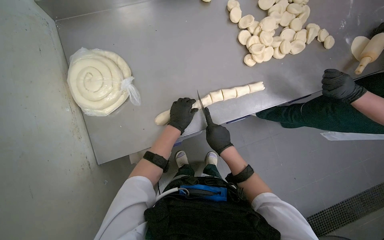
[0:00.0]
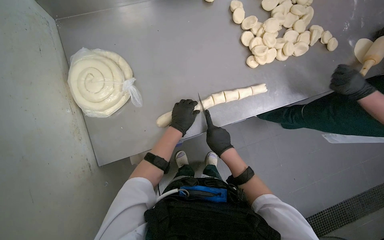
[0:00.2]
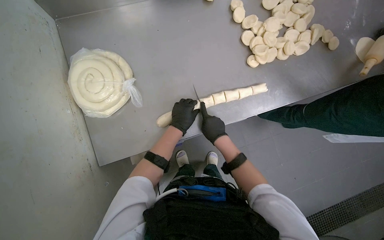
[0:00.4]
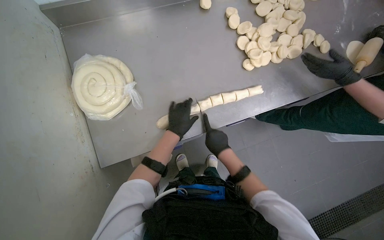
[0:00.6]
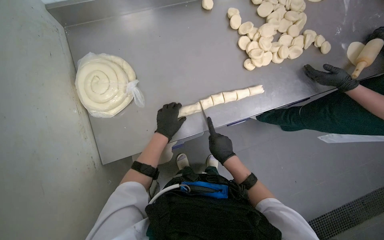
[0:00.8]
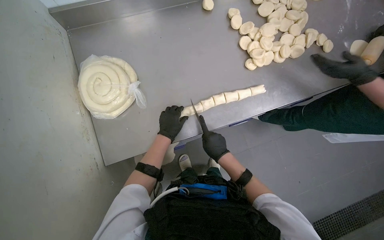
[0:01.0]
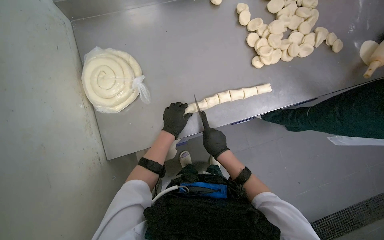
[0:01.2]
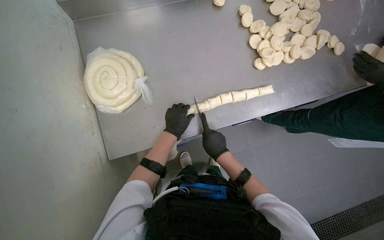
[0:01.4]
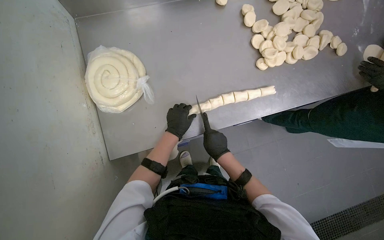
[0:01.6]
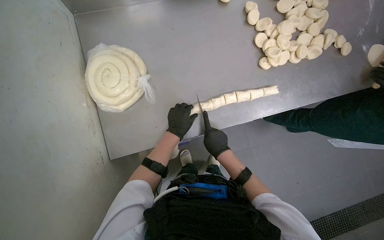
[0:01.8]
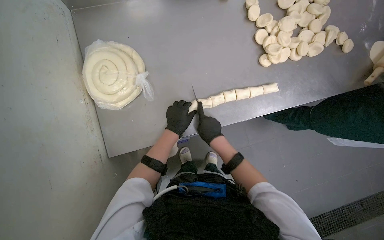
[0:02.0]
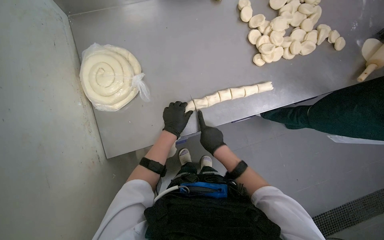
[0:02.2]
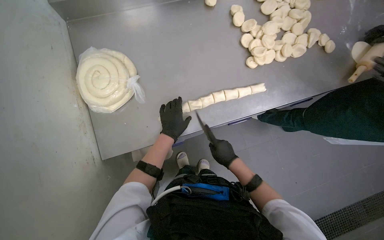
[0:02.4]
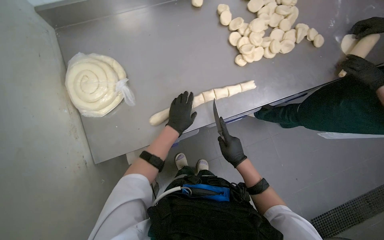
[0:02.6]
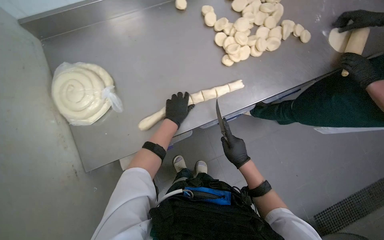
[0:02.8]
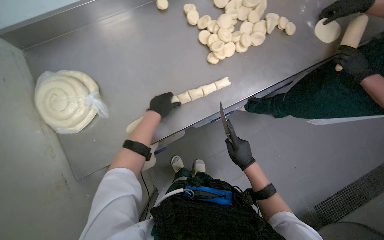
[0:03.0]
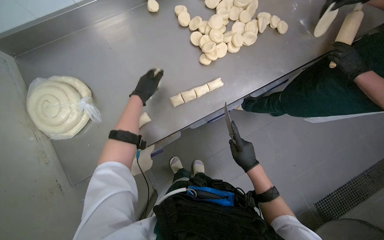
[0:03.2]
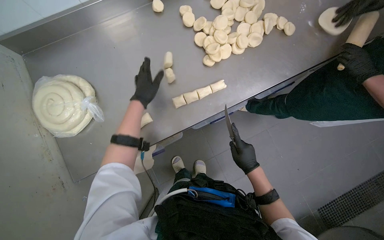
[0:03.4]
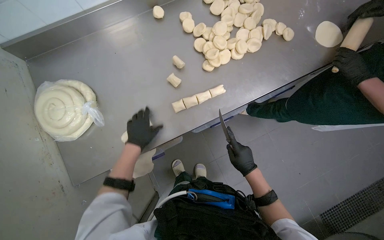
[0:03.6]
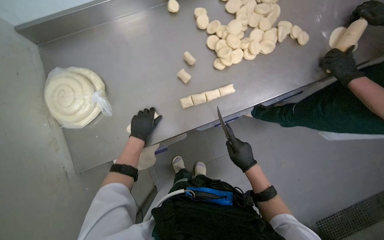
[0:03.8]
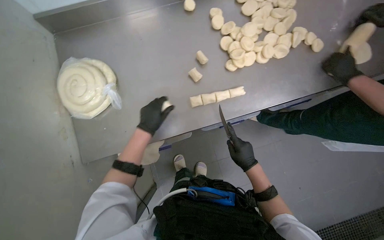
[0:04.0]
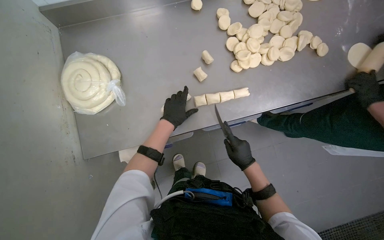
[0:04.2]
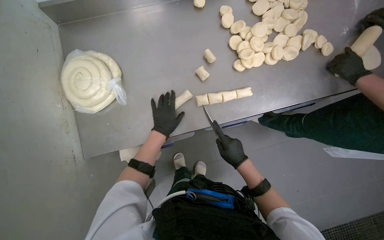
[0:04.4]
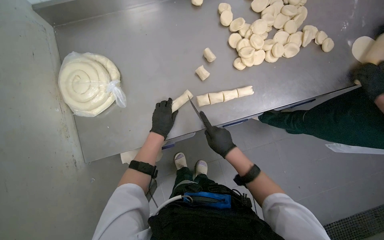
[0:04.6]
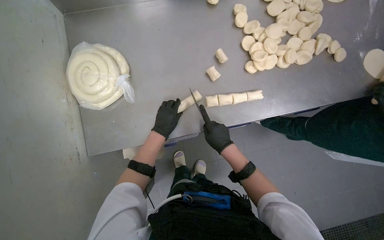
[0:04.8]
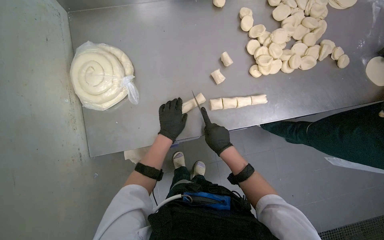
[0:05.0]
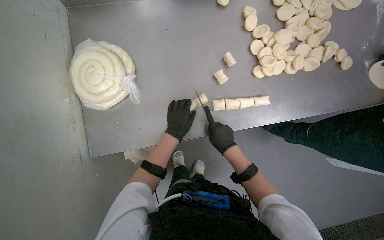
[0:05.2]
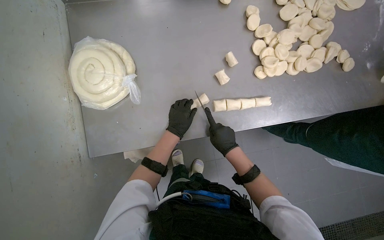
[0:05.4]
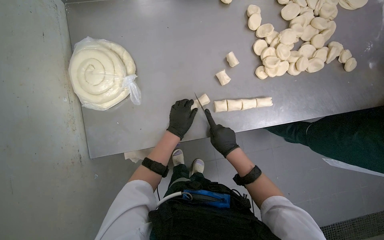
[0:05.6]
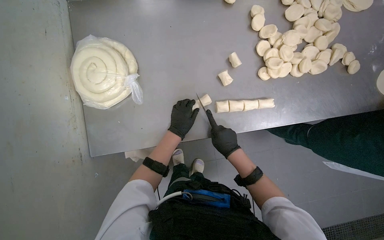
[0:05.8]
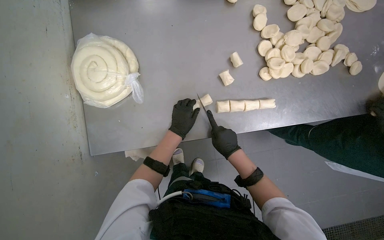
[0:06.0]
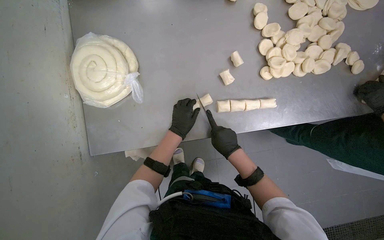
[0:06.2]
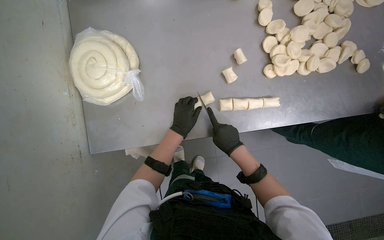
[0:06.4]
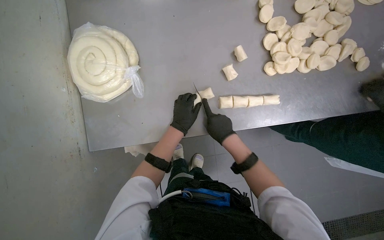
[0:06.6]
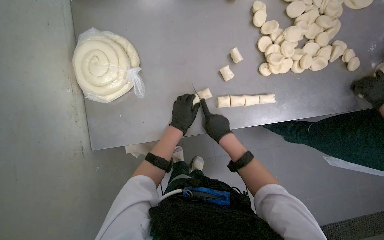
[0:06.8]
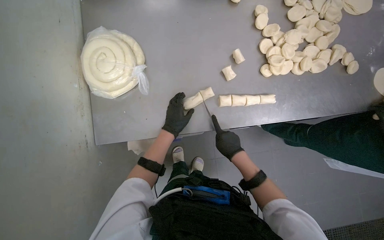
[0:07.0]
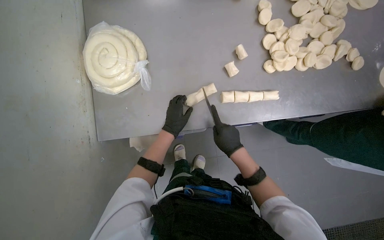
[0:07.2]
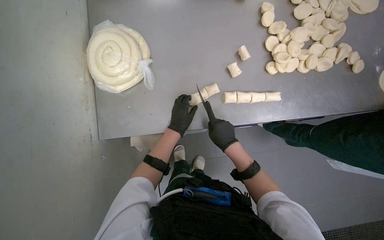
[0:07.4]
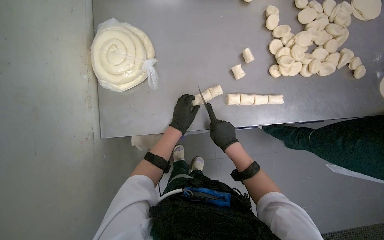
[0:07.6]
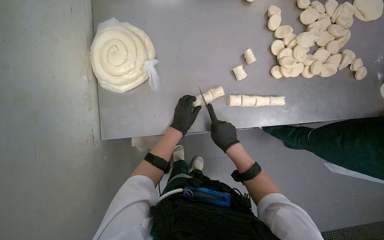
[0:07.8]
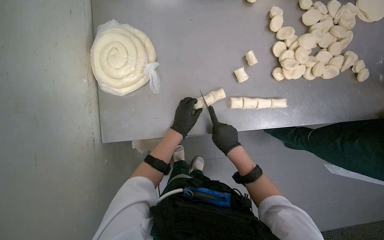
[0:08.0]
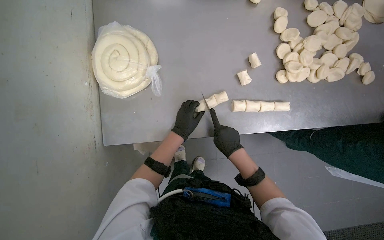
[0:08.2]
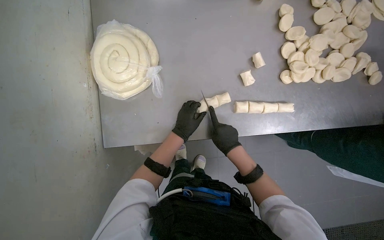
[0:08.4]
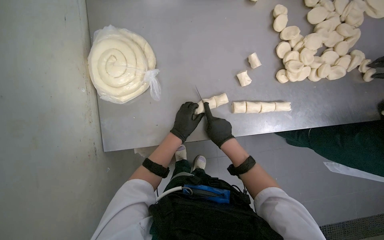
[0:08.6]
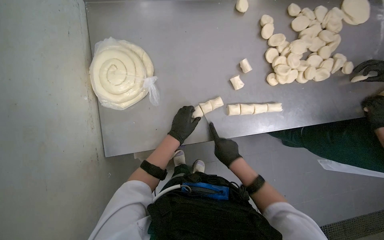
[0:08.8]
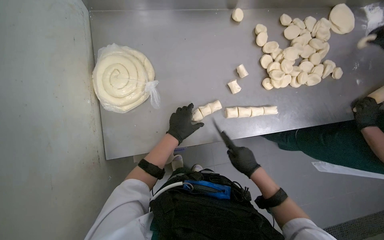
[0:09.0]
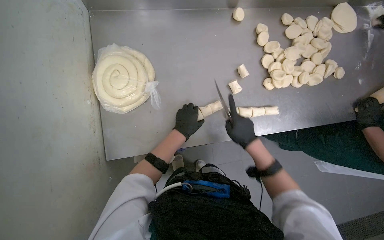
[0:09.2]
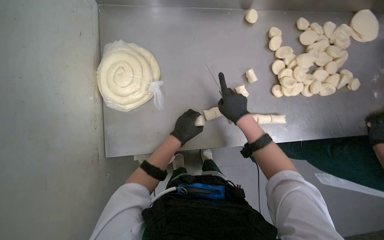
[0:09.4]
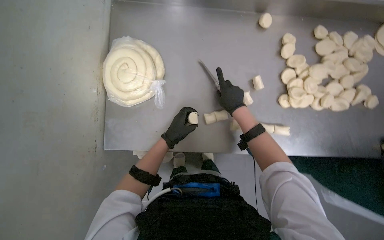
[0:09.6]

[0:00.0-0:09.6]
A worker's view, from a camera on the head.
Job: preparing food.
The whole recording: Cutting dough into pieces. The worker uses a knife to cut the long dough rope into smaller pieces.
0:00.0 to 0:01.6: The hands are busy where they are.
0:01.6 to 0:03.2: The left hand shifts approximately 15 cm up the picture. Meanwhile the right hand travels to the right by about 25 cm.
0:03.2 to 0:04.8: The left hand goes about 10 cm down the picture. Meanwhile the right hand travels to the left and up the picture by approximately 20 cm.
0:04.8 to 0:08.0: The hands work in one place, with small movements.
0:08.0 to 0:09.6: The right hand goes roughly 25 cm up the picture.

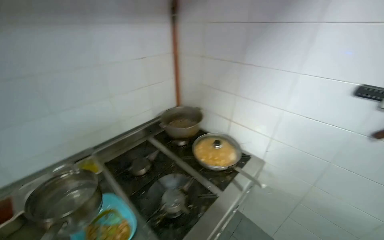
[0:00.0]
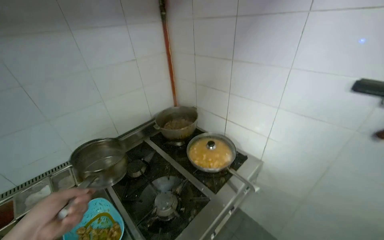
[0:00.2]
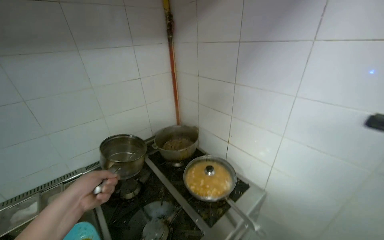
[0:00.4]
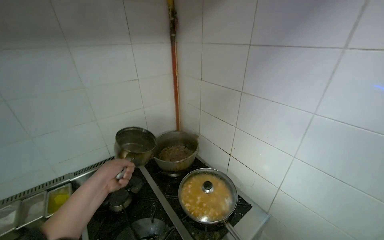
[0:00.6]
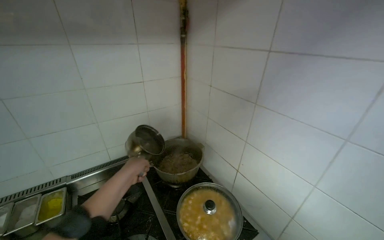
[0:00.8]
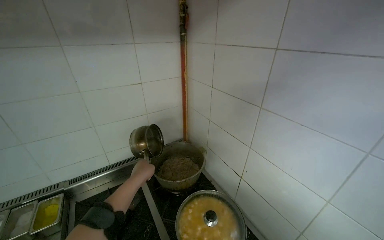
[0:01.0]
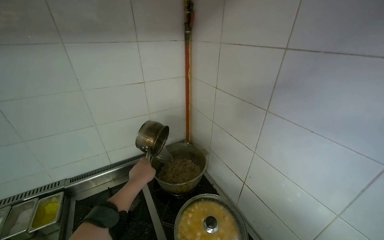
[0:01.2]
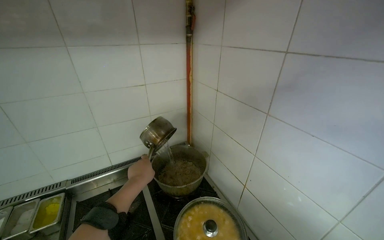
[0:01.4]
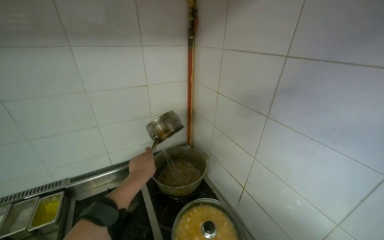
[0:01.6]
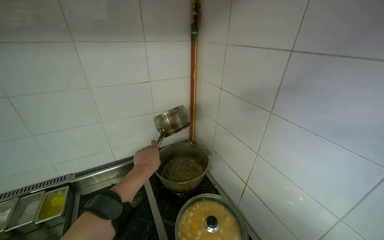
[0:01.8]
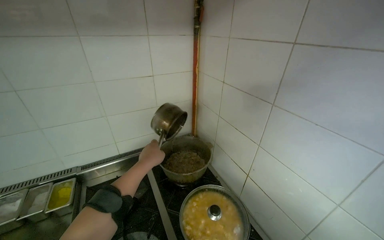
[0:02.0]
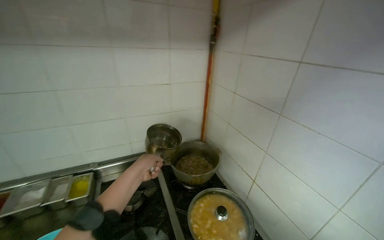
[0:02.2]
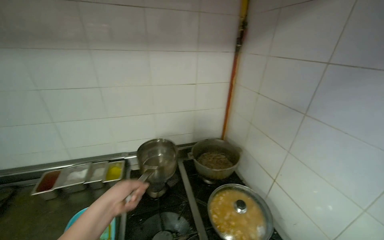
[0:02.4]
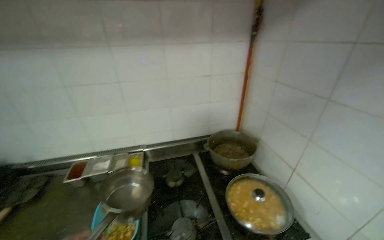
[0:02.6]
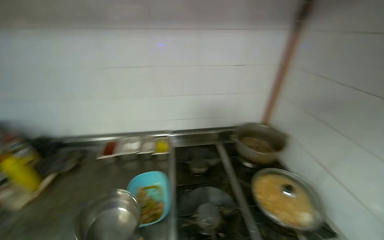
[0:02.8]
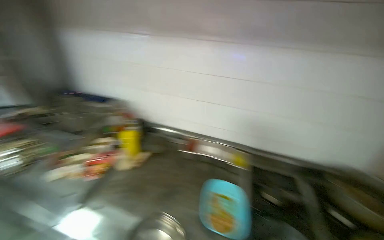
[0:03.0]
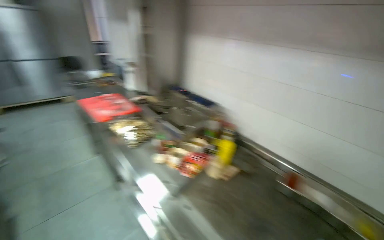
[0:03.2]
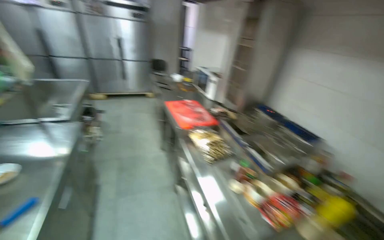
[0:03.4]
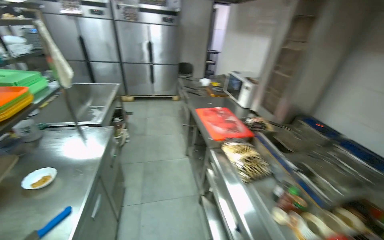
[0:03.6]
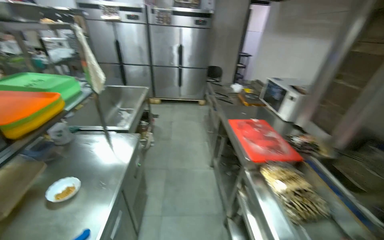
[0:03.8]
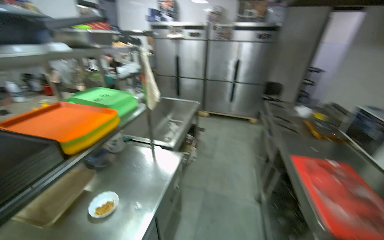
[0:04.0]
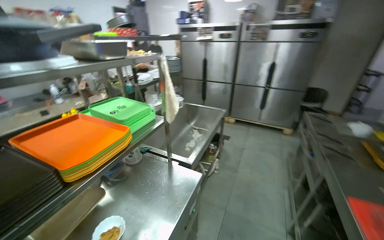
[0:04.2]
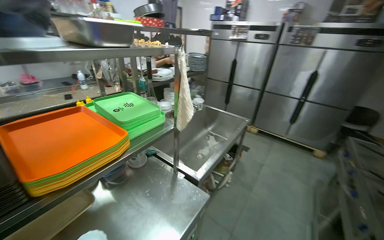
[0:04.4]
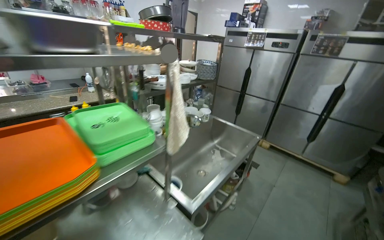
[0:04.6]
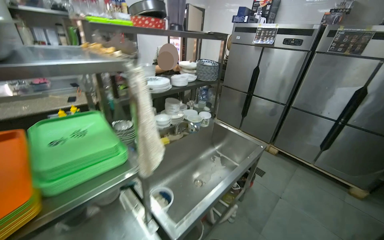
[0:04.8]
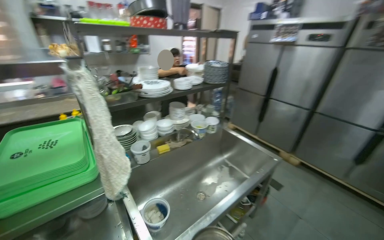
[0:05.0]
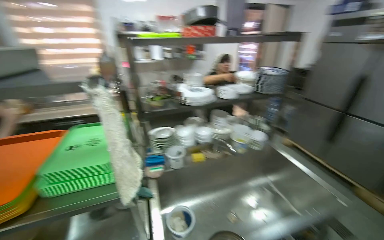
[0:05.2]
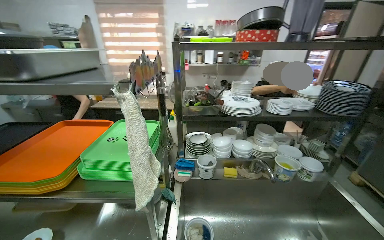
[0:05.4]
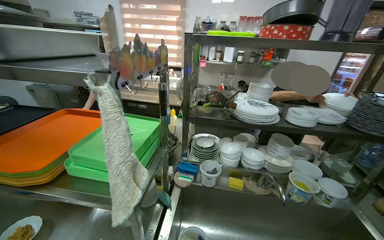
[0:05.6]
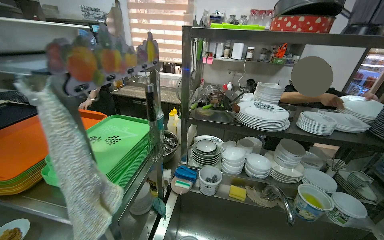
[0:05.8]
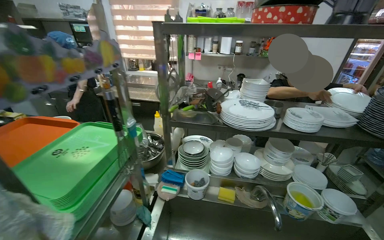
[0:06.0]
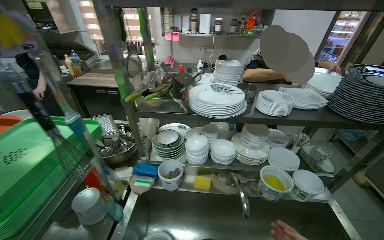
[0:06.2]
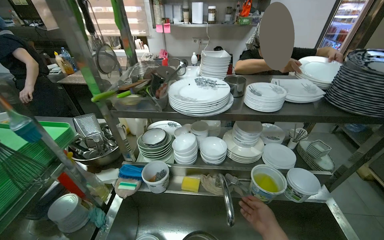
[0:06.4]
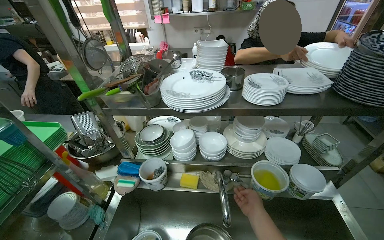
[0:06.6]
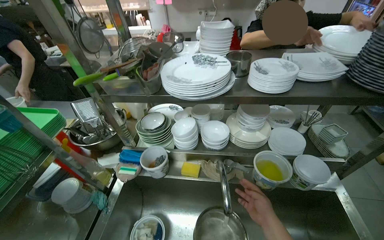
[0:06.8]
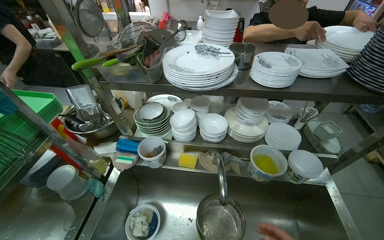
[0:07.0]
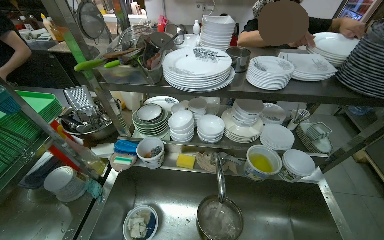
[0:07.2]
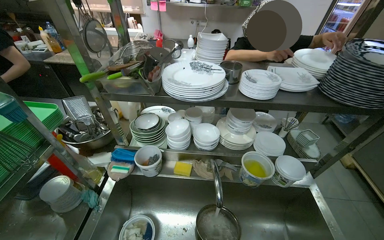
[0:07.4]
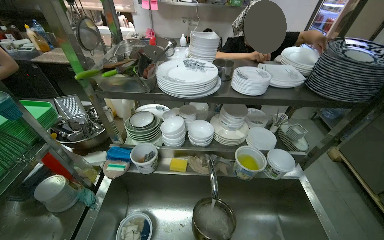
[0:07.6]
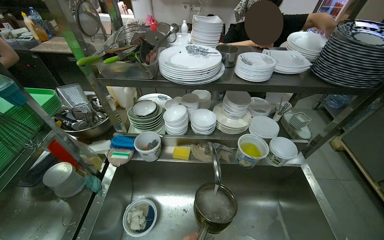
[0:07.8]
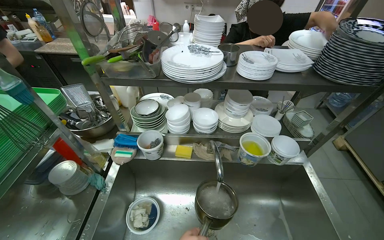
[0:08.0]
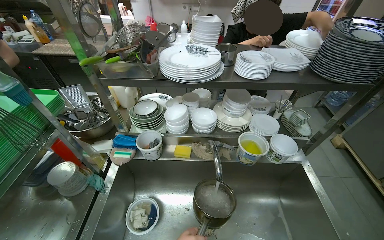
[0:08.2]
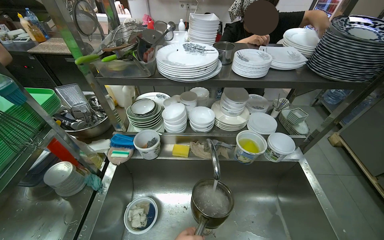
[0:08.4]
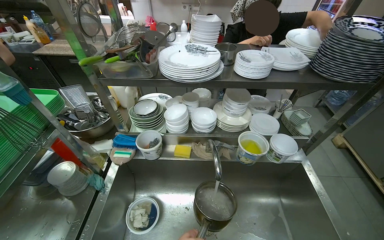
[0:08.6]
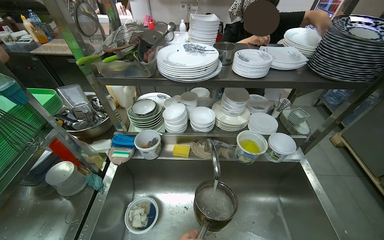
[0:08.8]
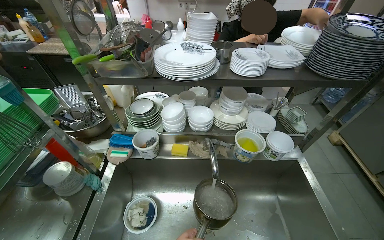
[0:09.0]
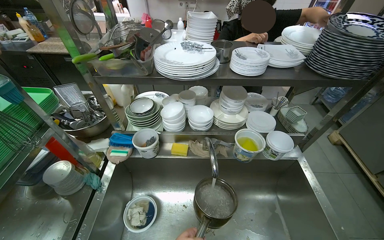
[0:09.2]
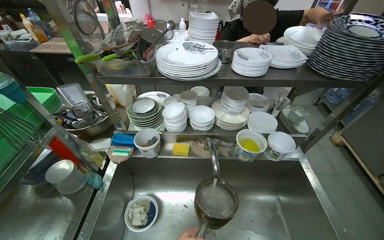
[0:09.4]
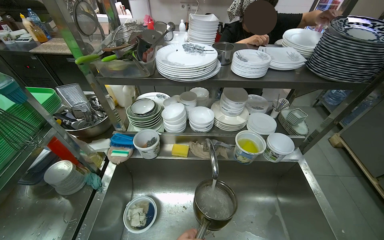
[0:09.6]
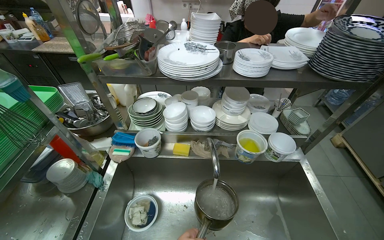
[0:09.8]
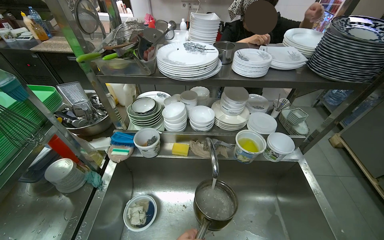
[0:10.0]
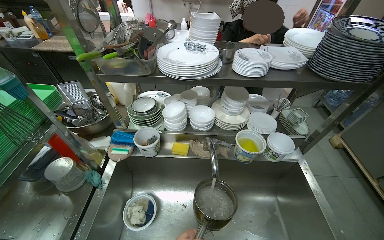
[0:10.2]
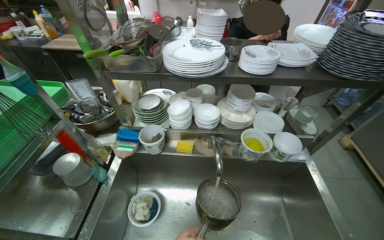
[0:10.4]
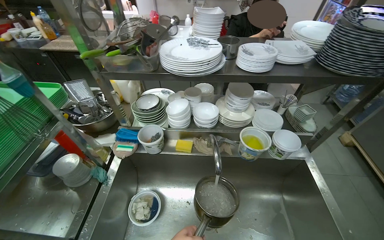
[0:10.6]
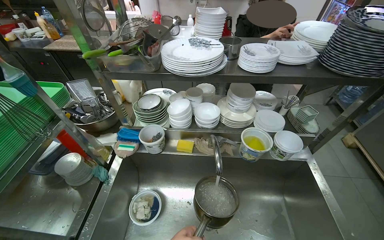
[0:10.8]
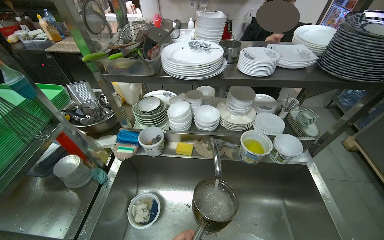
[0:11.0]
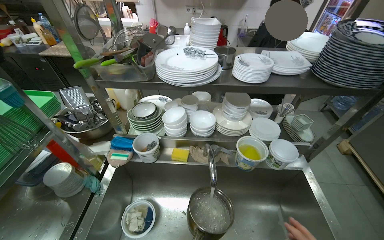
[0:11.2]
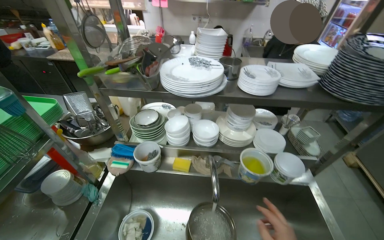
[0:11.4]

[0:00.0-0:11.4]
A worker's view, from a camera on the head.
Job: cooking food.
The whole recording: Adding ingredients to cooking pot. The worker adds ingredients from a small pot into a larger cooking pot on the stove.
0:00.0 to 0:01.4: The head travels some 50 cm. The view pans to the left by approximately 15 degrees.
0:01.4 to 0:02.8: The wearer's head swings roughly 20 degrees to the left.
0:02.8 to 0:04.2: The camera is carried approximately 1.5 m. The head turns to the left by about 125 degrees. The view tips upward by about 15 degrees.
0:04.2 to 0:05.6: The head travels some 90 cm. The head turns to the left by about 75 degrees.
0:05.6 to 0:07.2: The camera is carried roughly 40 cm. The view tilts about 20 degrees downward.
